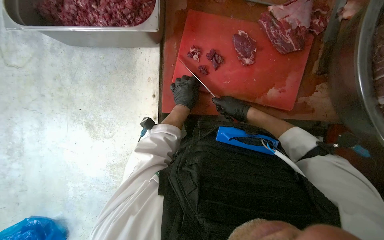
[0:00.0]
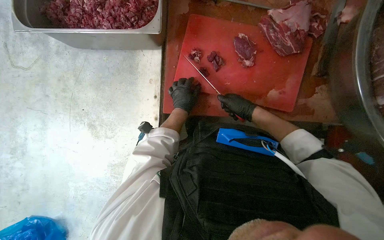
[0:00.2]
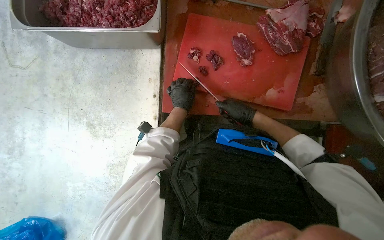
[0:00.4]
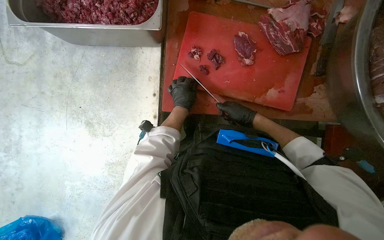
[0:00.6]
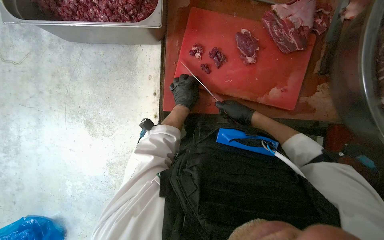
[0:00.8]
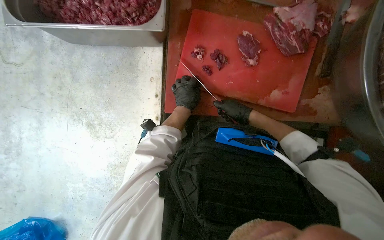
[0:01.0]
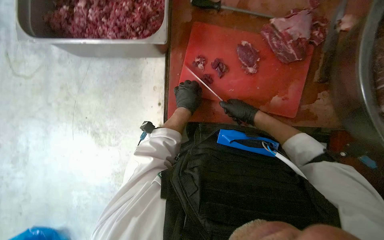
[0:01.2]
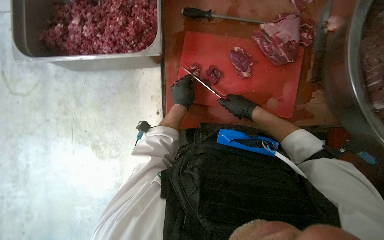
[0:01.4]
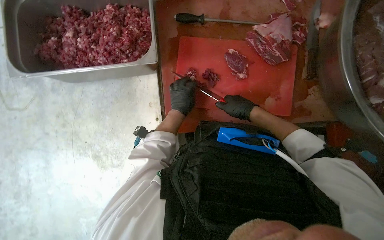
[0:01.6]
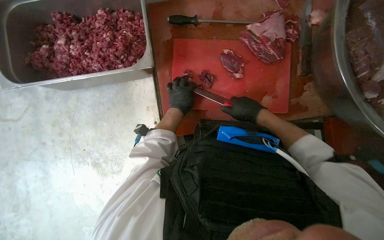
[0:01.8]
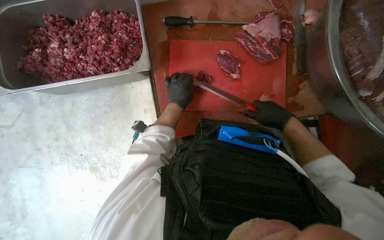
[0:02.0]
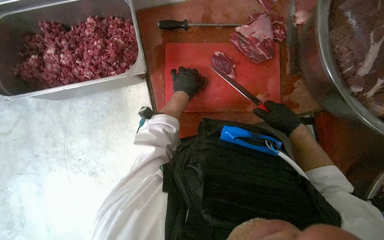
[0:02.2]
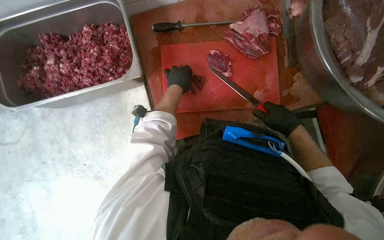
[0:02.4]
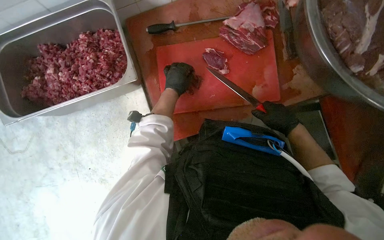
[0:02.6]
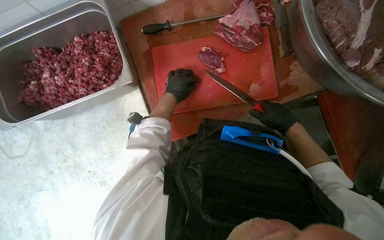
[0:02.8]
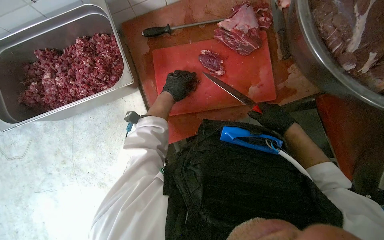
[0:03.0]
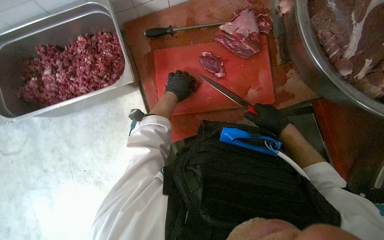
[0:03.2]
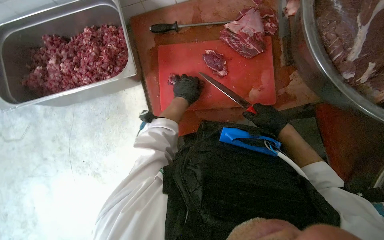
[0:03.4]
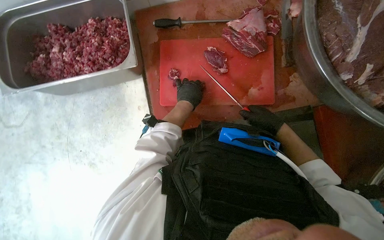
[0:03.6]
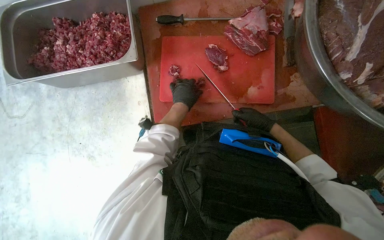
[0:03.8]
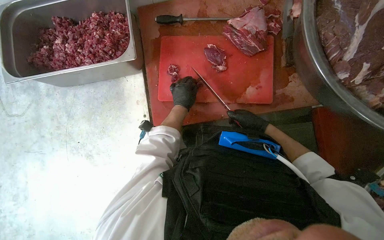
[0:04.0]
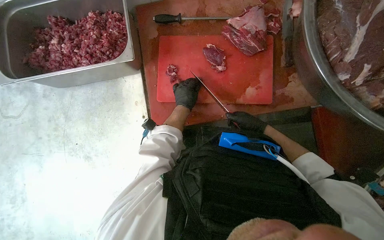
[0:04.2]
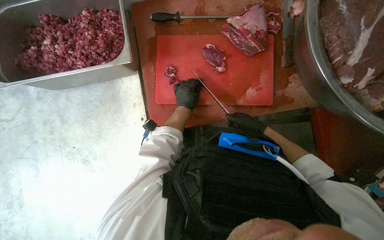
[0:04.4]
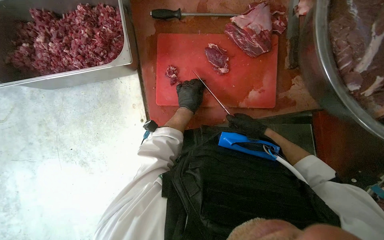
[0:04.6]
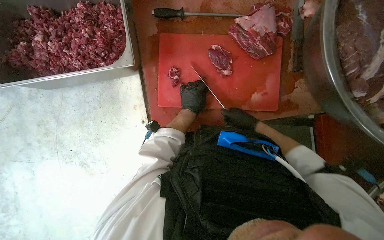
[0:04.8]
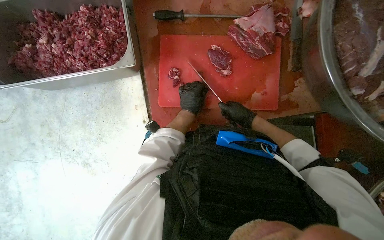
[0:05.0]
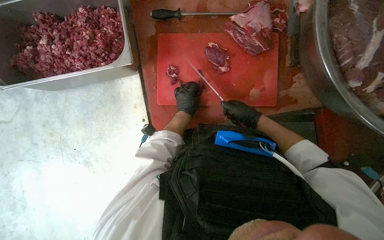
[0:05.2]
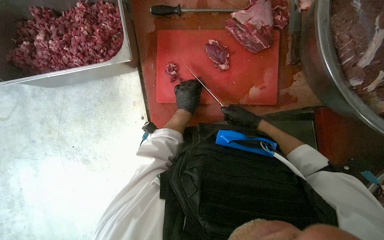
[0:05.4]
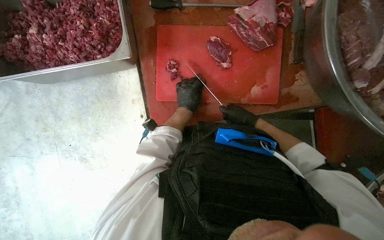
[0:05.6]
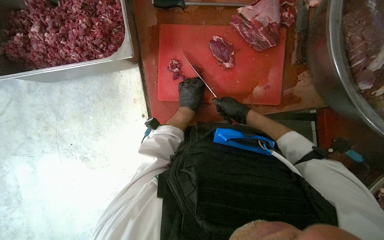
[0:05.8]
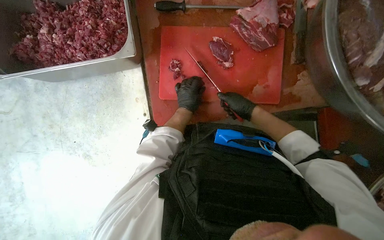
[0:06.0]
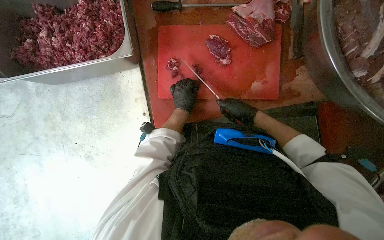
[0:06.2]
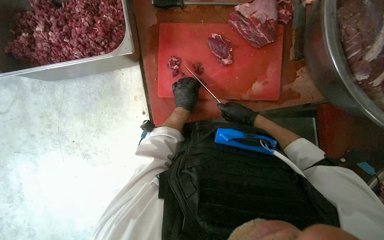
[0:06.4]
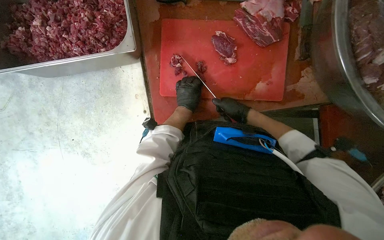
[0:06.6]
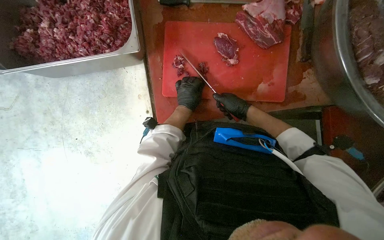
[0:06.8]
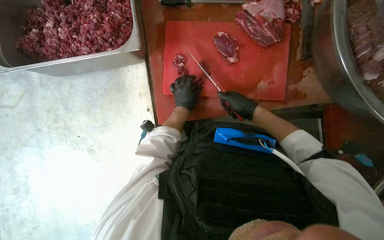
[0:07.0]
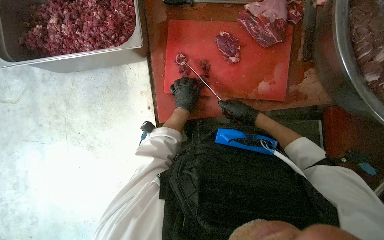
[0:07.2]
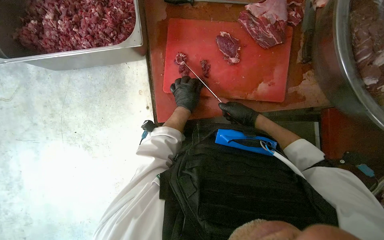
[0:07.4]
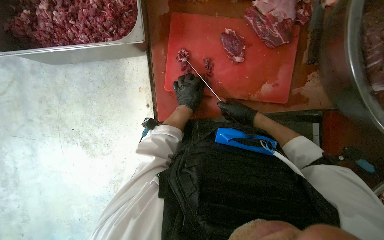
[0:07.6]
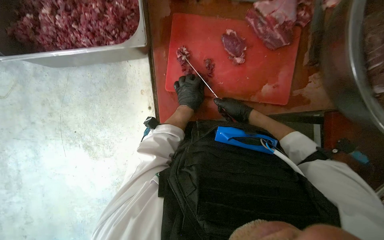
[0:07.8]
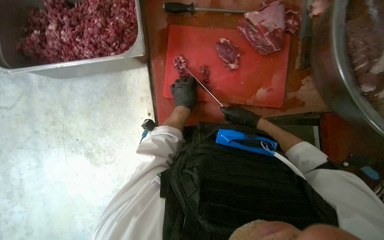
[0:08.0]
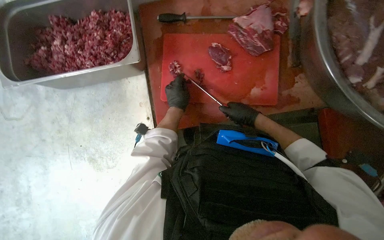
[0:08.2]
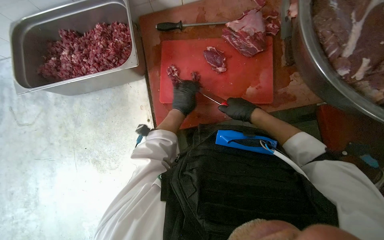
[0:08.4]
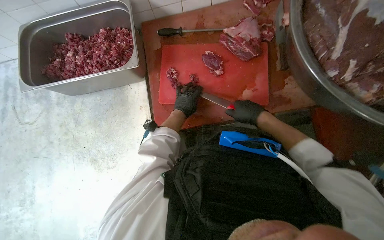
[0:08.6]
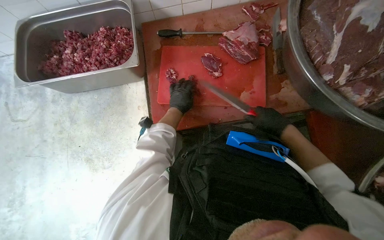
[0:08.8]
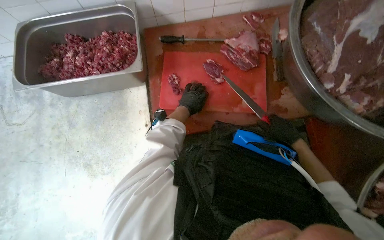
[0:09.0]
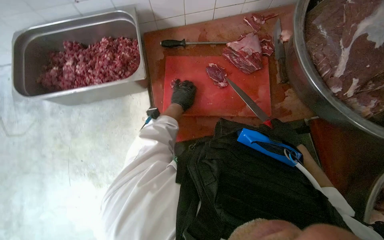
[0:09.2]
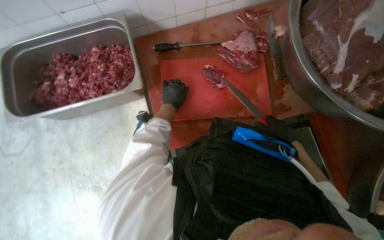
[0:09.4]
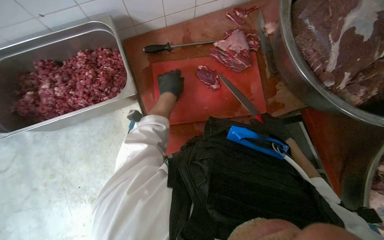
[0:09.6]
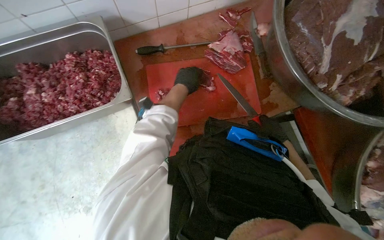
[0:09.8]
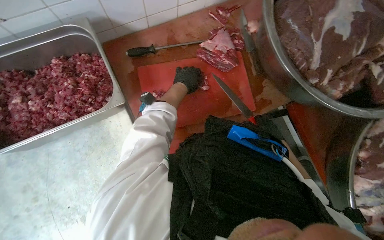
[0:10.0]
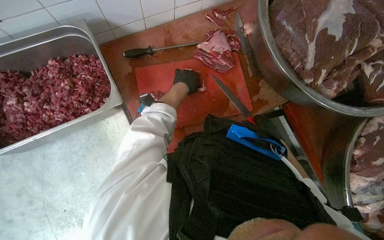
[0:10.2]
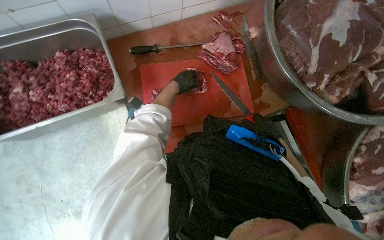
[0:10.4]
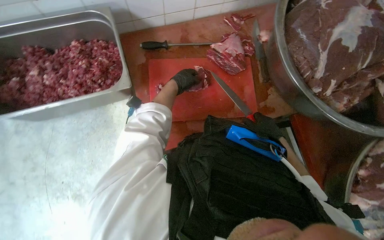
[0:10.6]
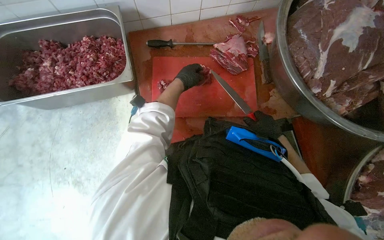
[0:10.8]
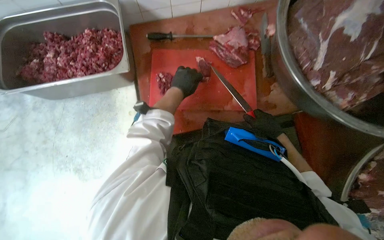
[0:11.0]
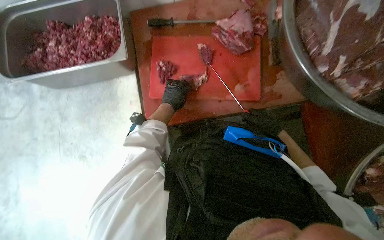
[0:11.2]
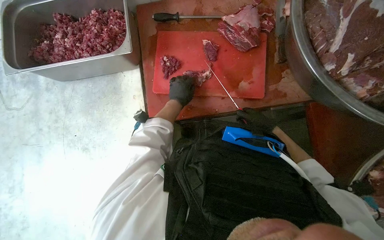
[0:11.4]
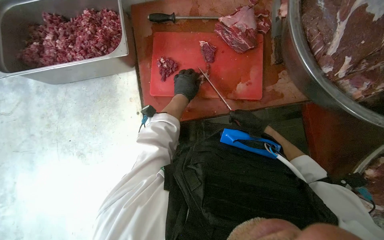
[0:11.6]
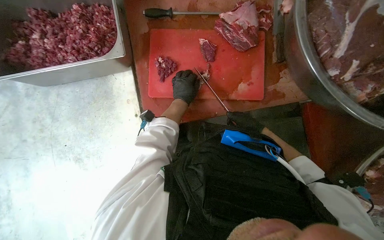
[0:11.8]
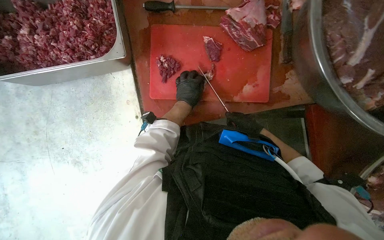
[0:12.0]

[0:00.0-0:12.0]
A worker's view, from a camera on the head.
Job: preparing food.
The whole recording: Cutting meat on a board. The worker cuts pieces of meat on a red chopping board with a knife.
0:00.0 to 0:01.6: The hands work in one place, with small movements.
0:01.6 to 0:03.0: The left hand shifts some 10 cm up the picture. The right hand goes some 15 cm to the right and down the picture.
0:03.0 to 0:04.4: The right hand travels farther from the camera by approximately 10 cm.
0:04.4 to 0:06.0: The hands make small movements and keep their place.
0:06.0 to 0:07.6: The hands are busy where they are.
0:07.6 to 0:09.0: The view tips upward by approximately 15 degrees. The right hand heads to the right, covering approximately 15 cm.
0:09.0 to 0:10.4: The wearer looks approximately 15 degrees further to the right. The left hand goes some 15 cm up the picture.
0:10.4 to 0:12.0: The left hand moves down the picture, roughly 15 cm.

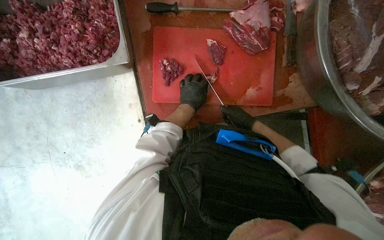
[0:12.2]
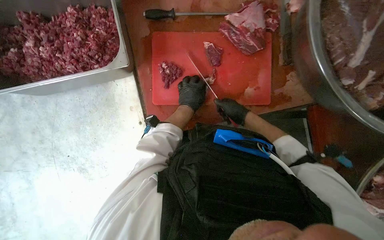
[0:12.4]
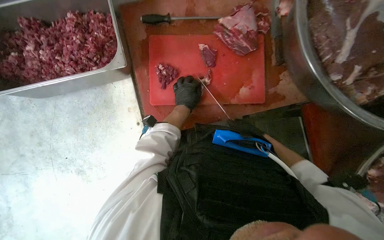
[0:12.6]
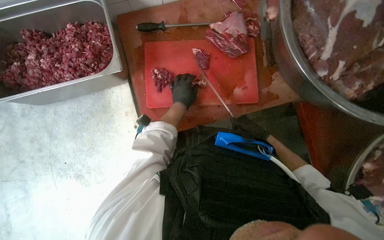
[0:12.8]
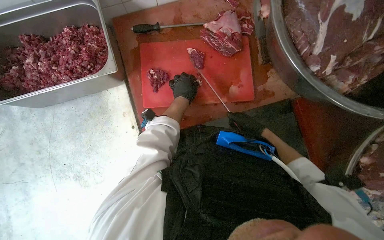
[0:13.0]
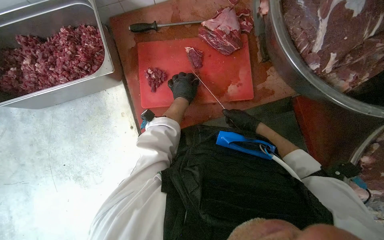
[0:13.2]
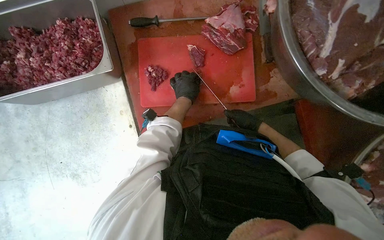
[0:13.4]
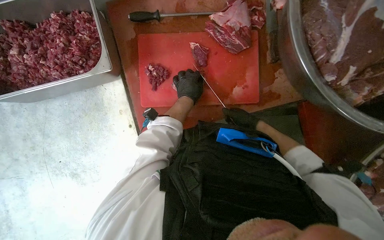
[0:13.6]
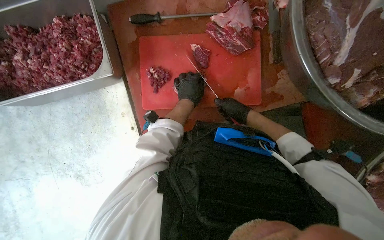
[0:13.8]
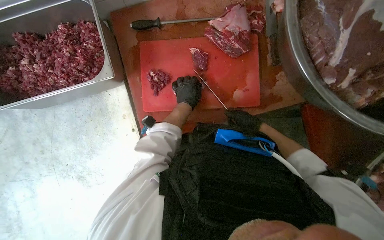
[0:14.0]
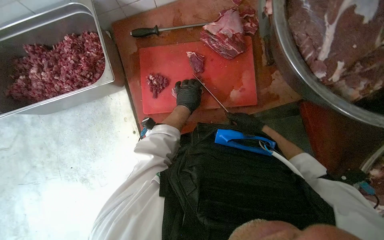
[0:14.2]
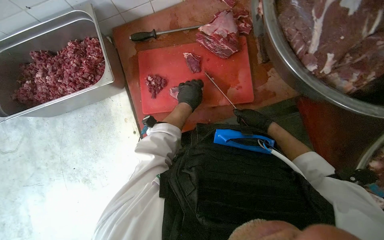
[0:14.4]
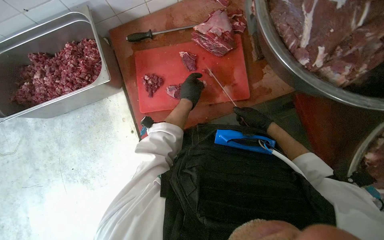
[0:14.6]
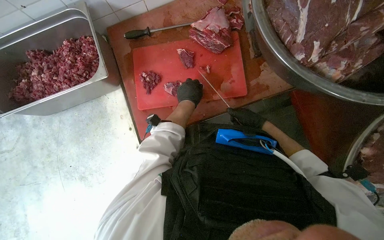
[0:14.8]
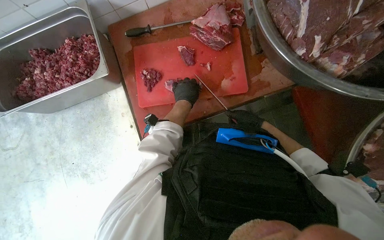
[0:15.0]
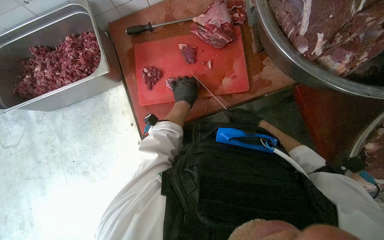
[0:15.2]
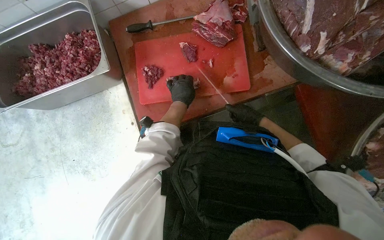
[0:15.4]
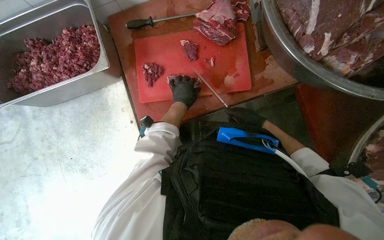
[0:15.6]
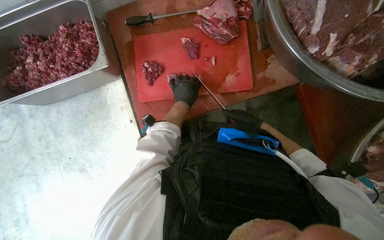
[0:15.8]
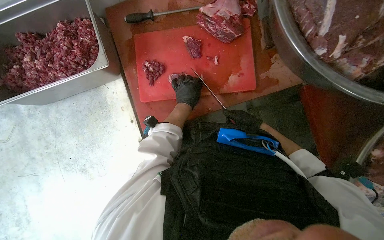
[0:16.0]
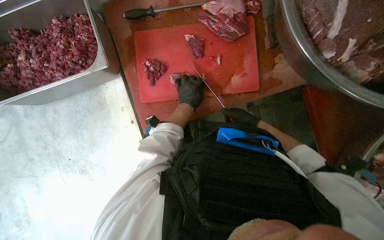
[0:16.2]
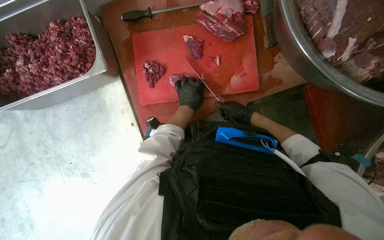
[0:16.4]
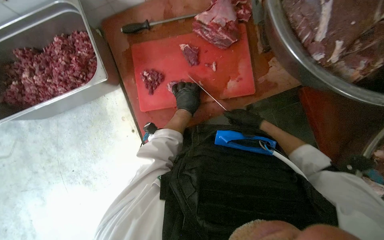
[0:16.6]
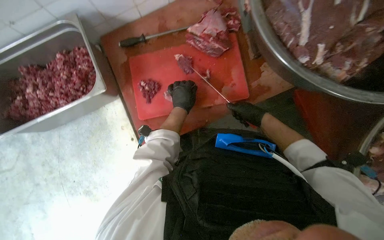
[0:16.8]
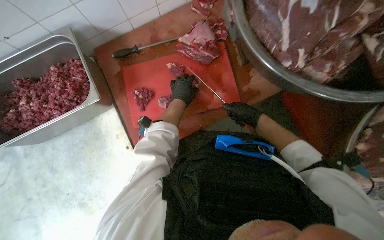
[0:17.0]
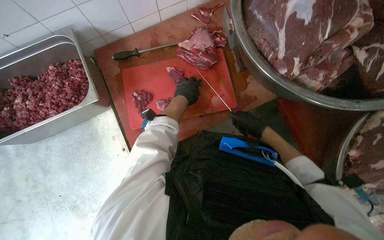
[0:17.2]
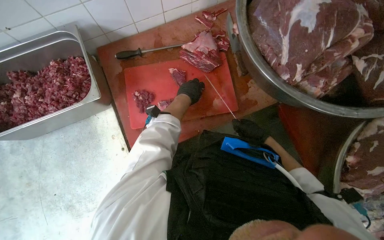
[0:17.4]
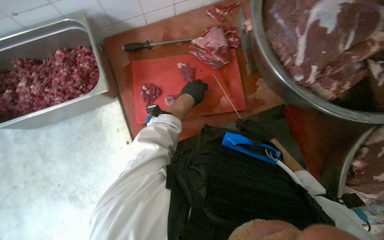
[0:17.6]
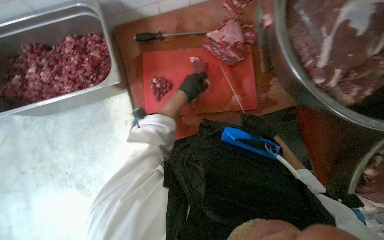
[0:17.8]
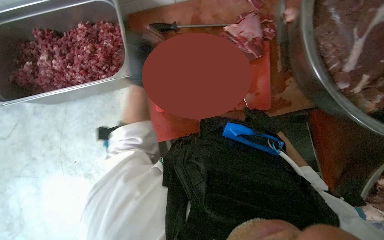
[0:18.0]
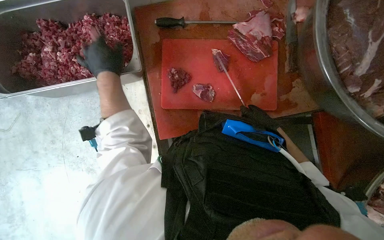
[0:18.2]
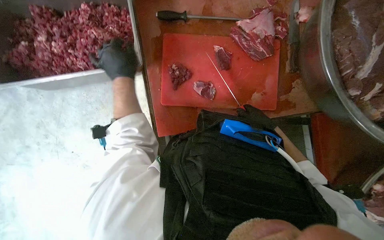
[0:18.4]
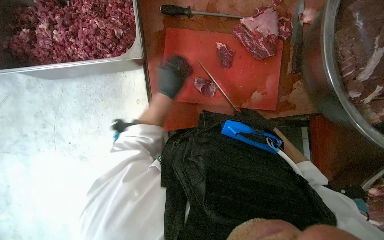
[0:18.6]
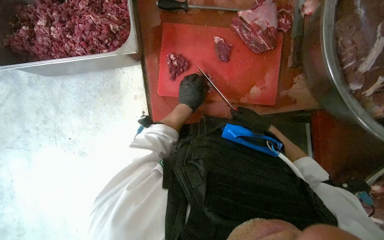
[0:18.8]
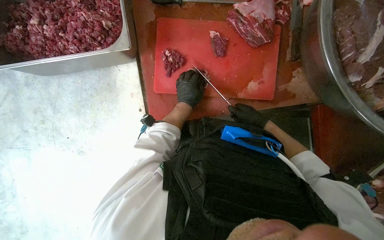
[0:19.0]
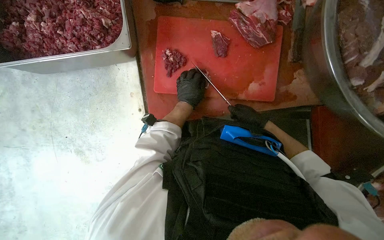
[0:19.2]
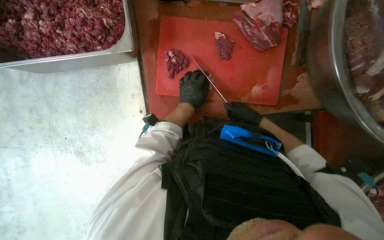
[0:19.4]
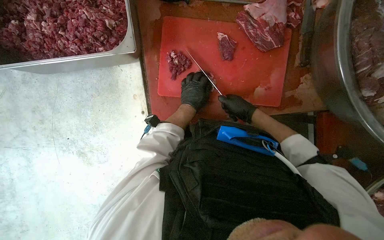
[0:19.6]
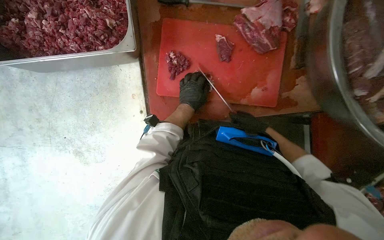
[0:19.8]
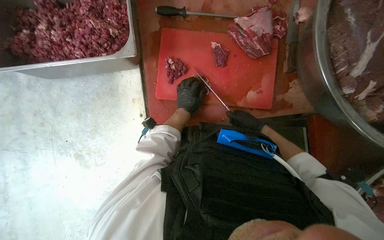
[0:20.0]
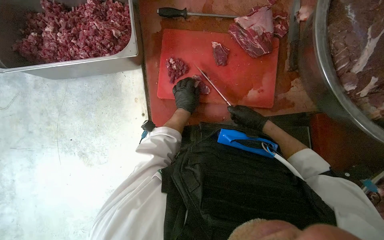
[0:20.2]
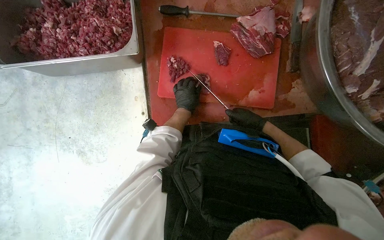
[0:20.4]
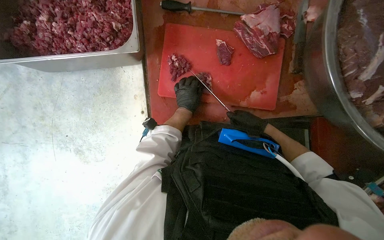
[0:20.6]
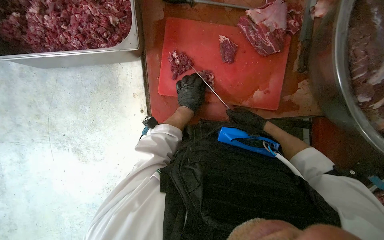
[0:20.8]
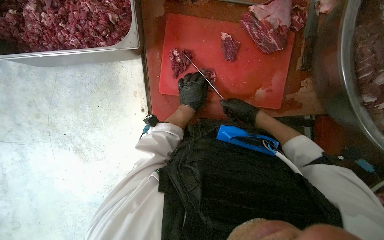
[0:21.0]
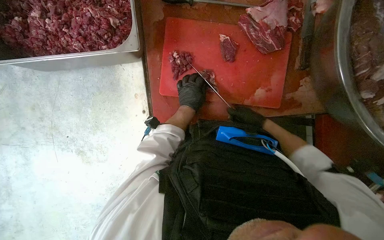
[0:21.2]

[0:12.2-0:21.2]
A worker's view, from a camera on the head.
Job: preparing food.
The whole recording: Cutting meat on a board. The worker cuts pieces of meat on a red chopping board with a knife.
0:13.8 to 0:15.2: The right hand travels to the right by approximately 10 cm.
0:15.2 to 0:16.6: The hands work in one place, with small movements.
0:16.6 to 0:18.2: The left hand heads to the left, covering approximately 30 cm.
0:18.2 to 0:19.8: The left hand moves to the right, farther from the camera and down the picture, some 30 cm.
0:19.8 to 0:21.2: The hands are busy where they are.
